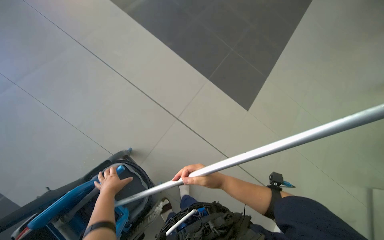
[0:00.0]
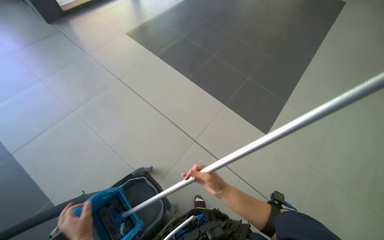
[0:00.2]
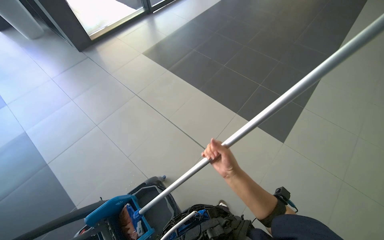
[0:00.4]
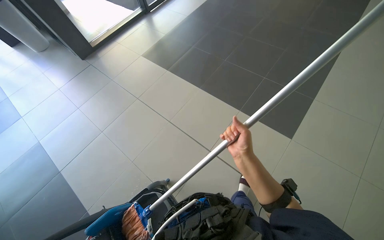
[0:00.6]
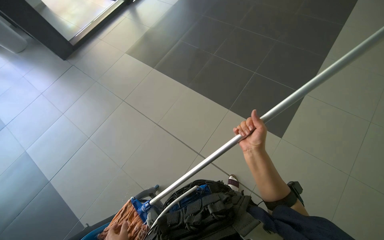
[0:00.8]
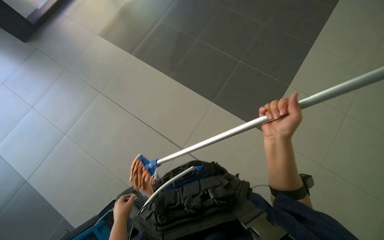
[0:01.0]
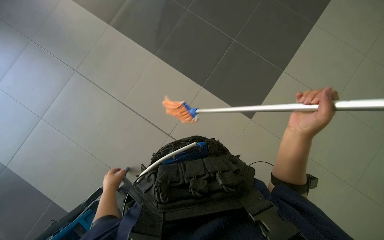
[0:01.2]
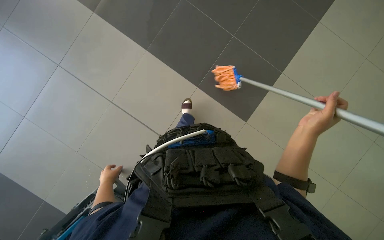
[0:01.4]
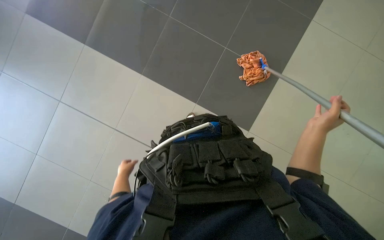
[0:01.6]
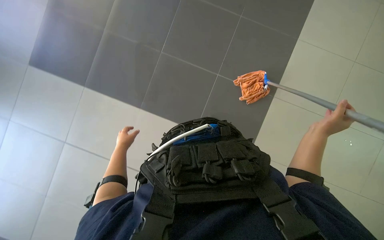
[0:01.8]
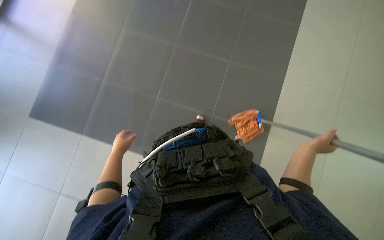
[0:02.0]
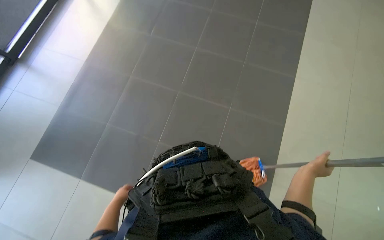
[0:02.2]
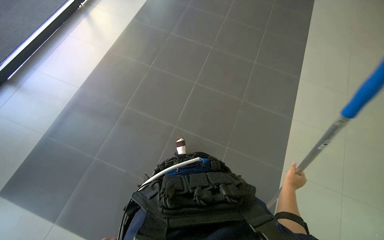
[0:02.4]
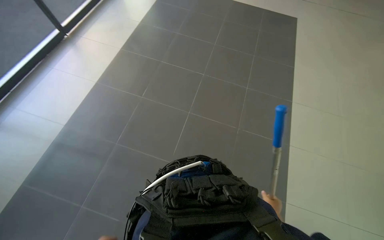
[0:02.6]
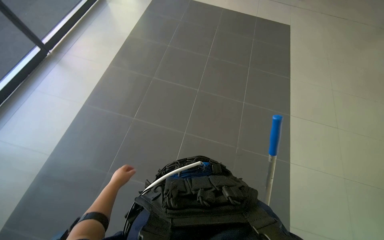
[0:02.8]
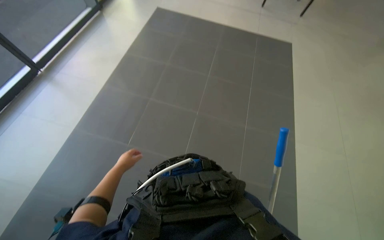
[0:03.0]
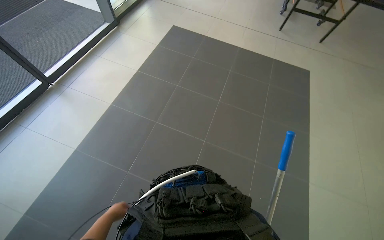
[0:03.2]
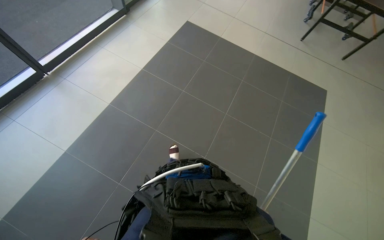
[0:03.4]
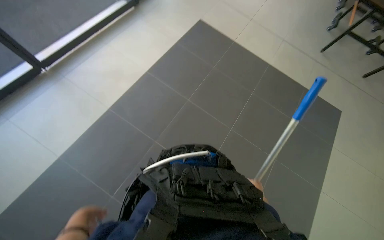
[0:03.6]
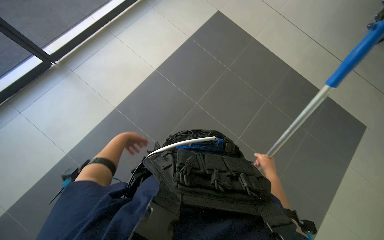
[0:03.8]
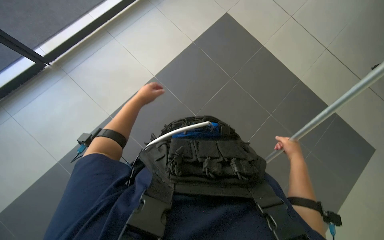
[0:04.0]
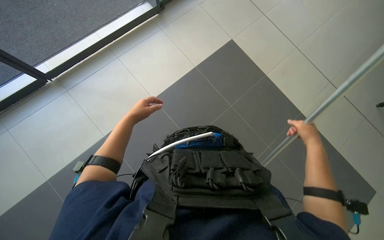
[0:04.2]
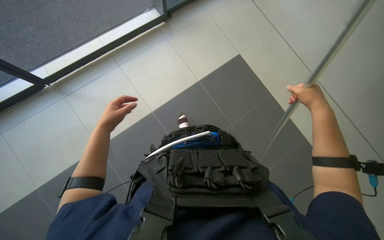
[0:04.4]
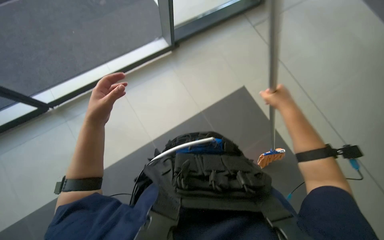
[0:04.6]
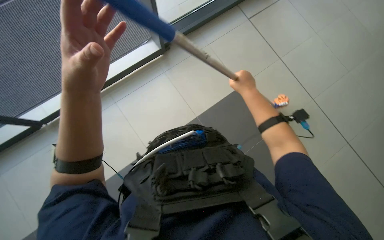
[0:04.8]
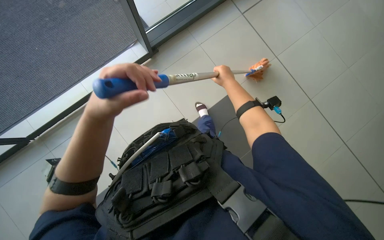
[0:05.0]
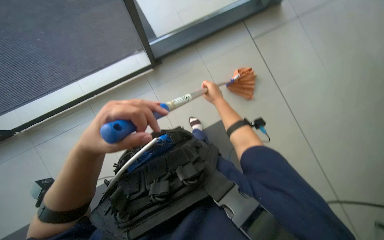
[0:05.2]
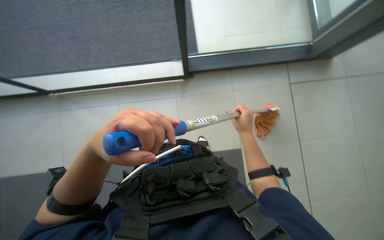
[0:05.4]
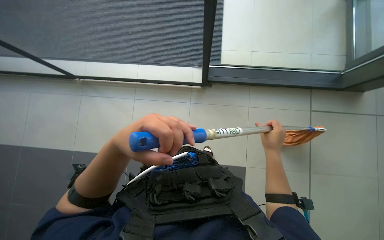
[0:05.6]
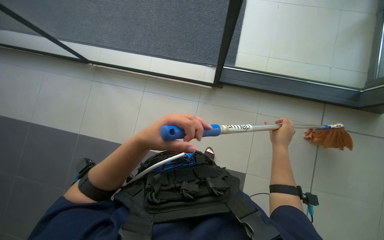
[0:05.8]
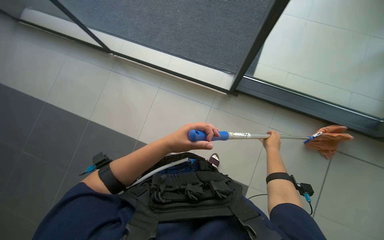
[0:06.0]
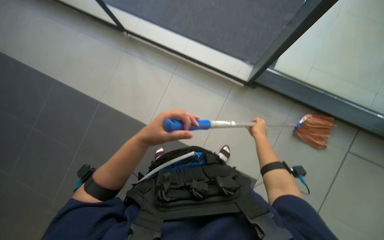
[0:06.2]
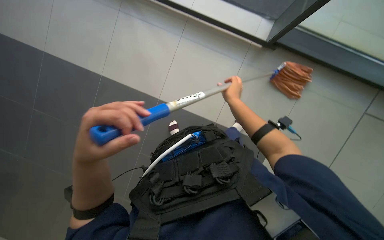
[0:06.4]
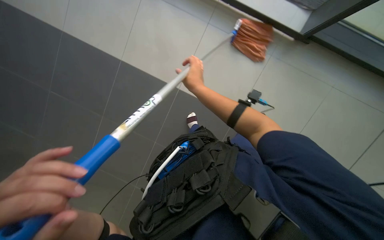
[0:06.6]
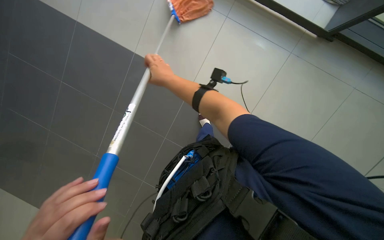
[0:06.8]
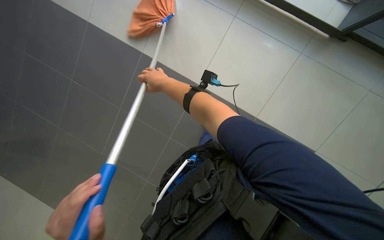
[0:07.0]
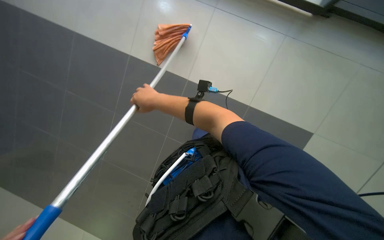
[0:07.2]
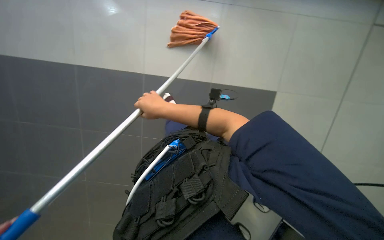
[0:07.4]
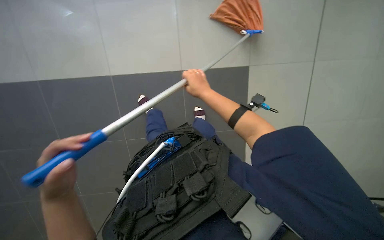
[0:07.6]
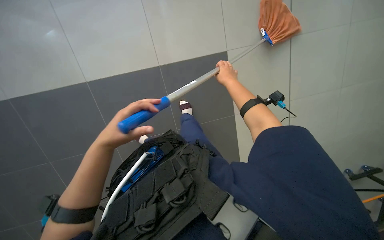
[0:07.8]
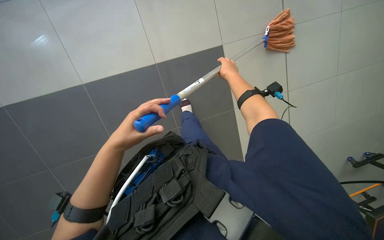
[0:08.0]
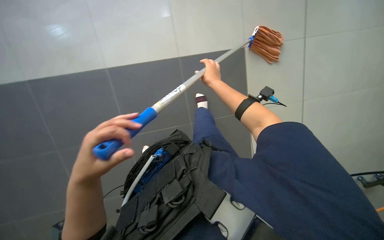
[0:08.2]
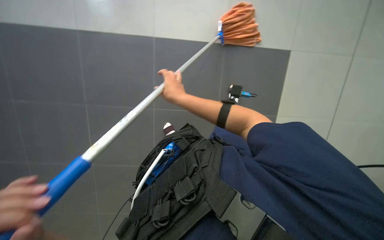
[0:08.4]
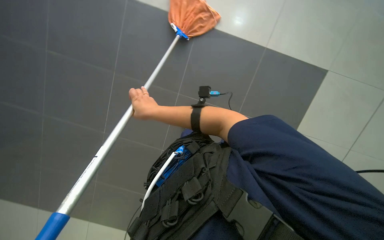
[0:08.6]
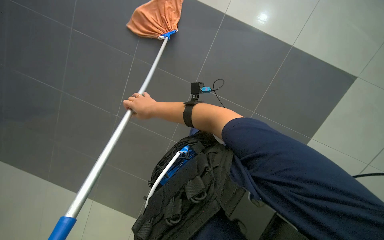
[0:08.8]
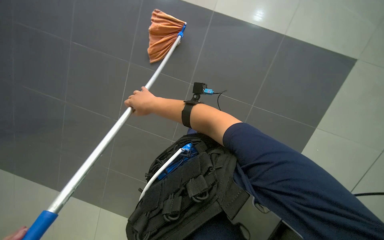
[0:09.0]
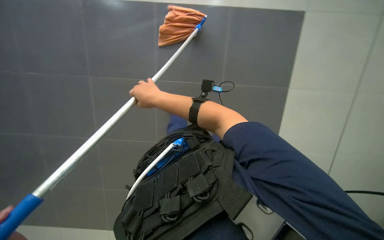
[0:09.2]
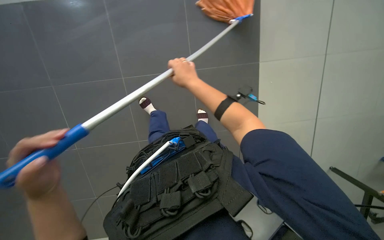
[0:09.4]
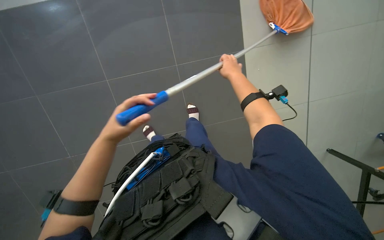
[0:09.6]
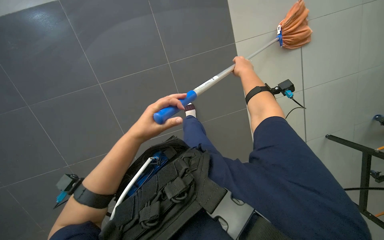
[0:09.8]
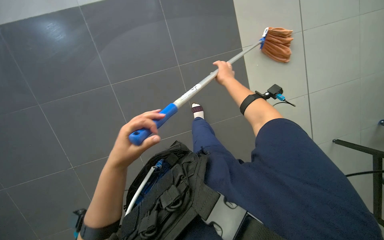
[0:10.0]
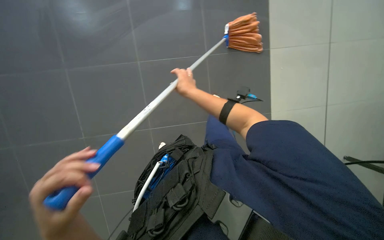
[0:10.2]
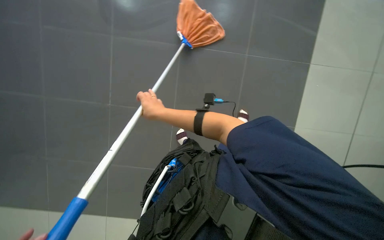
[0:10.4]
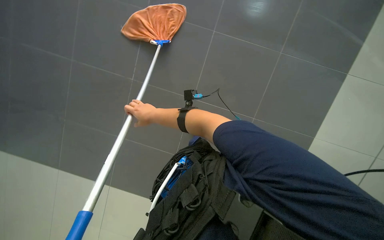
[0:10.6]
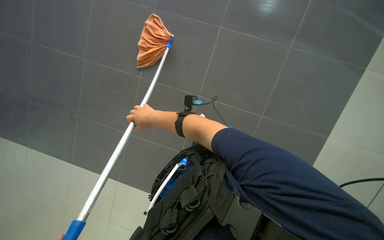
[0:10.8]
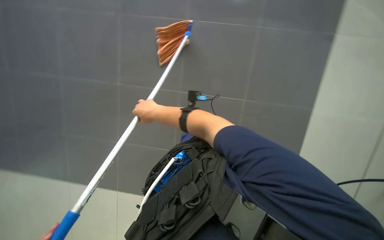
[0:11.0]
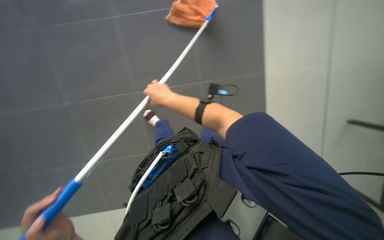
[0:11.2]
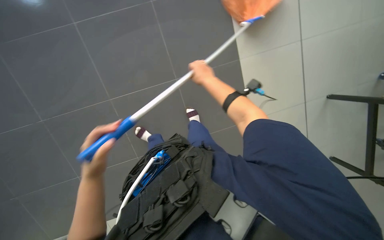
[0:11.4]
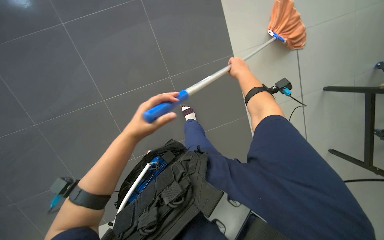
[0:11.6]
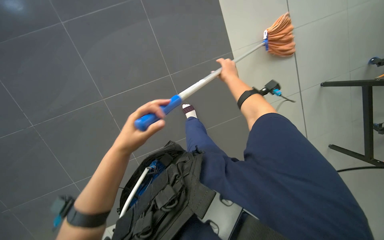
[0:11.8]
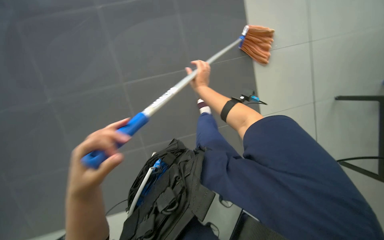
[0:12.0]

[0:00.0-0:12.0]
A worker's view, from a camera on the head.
Job: mopping floor.
The whole recording: Mopping floor. The worker continues mopping the tiled floor with a white mop head.
0:03.0 to 0:04.4: The head travels about 50 cm.
0:04.4 to 0:06.0: The scene turns roughly 40 degrees clockwise in the picture.
0:06.0 to 0:07.6: The camera is carried some 1.5 m. The view swings about 15 degrees to the left.
0:07.6 to 0:09.0: The right hand heads to the left, covering roughly 15 cm.
0:09.0 to 0:10.4: The right hand goes to the right and returns, some 40 cm each way.
0:10.4 to 0:12.0: The camera is aimed approximately 20 degrees further to the right. The right hand moves to the right, farther from the camera and up the picture, some 25 cm.

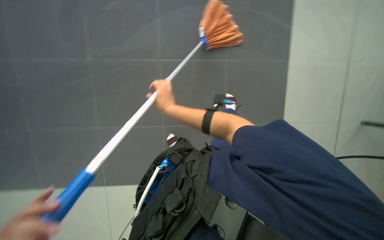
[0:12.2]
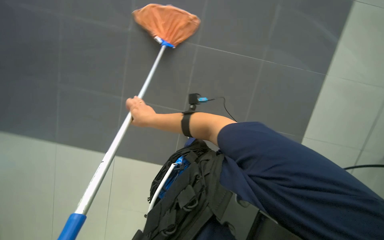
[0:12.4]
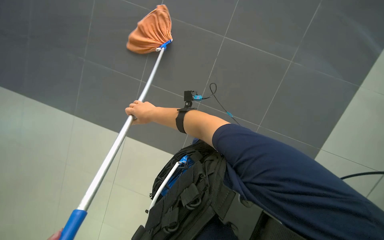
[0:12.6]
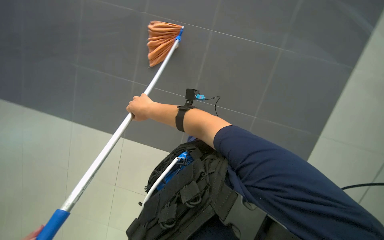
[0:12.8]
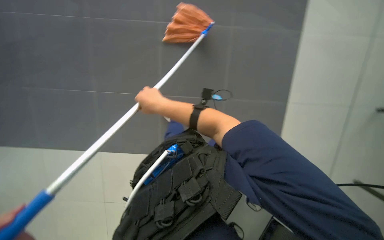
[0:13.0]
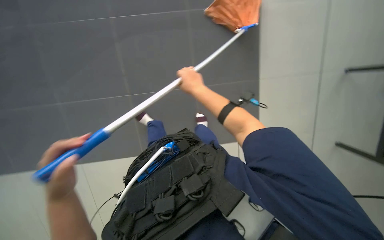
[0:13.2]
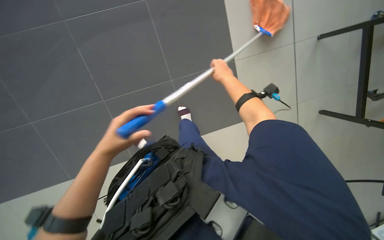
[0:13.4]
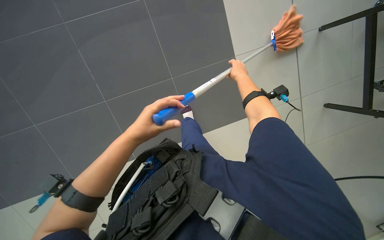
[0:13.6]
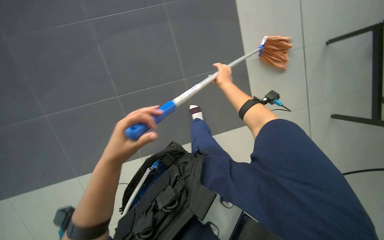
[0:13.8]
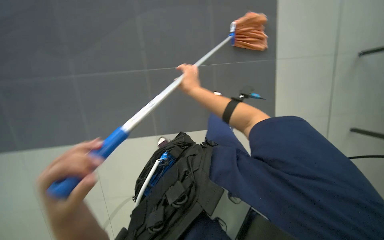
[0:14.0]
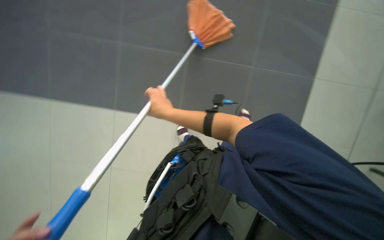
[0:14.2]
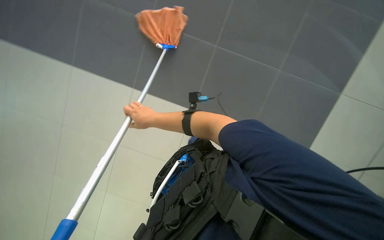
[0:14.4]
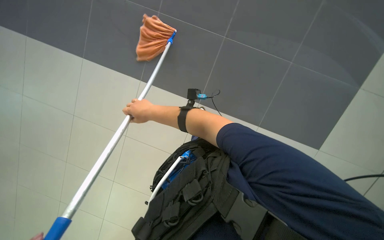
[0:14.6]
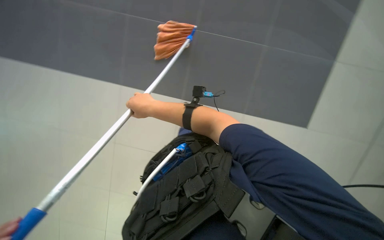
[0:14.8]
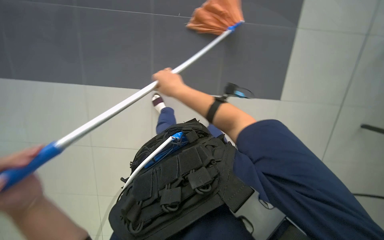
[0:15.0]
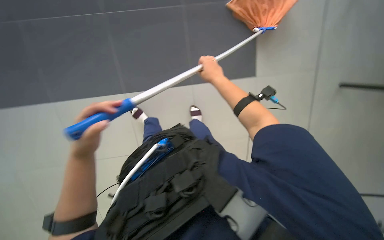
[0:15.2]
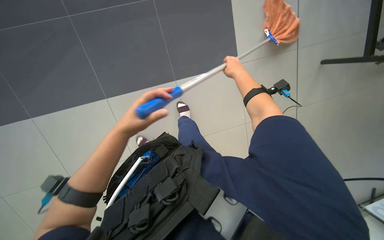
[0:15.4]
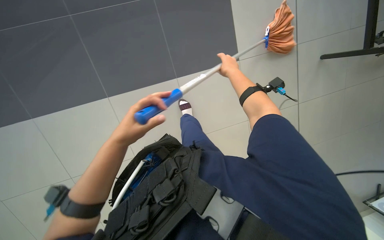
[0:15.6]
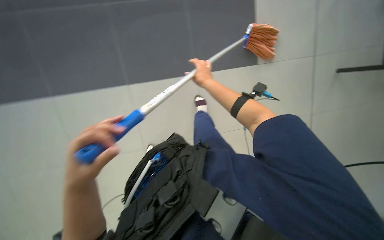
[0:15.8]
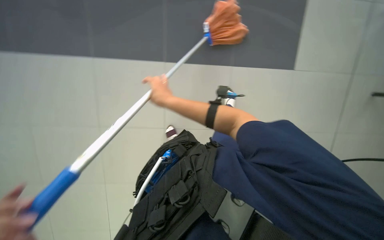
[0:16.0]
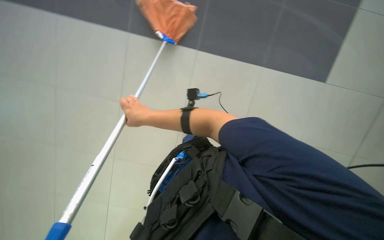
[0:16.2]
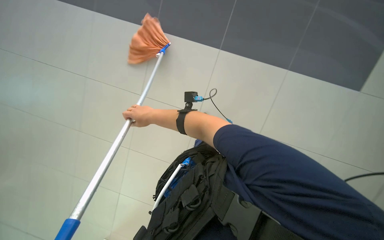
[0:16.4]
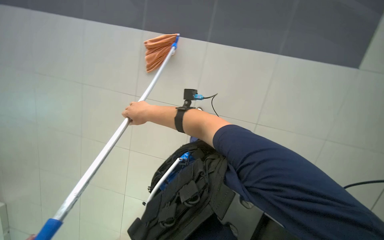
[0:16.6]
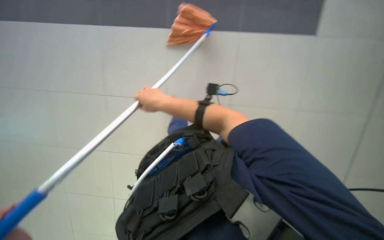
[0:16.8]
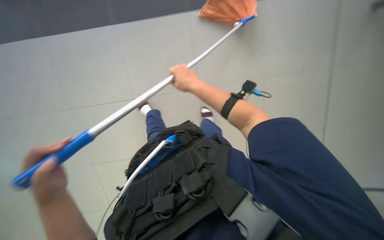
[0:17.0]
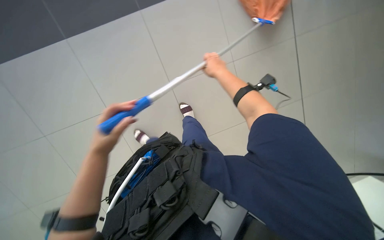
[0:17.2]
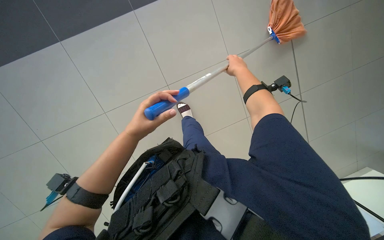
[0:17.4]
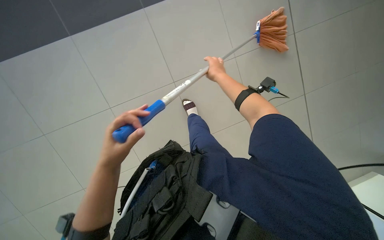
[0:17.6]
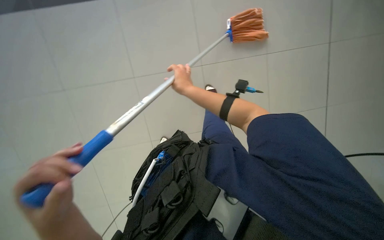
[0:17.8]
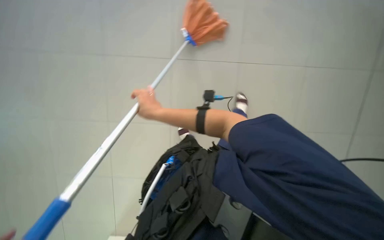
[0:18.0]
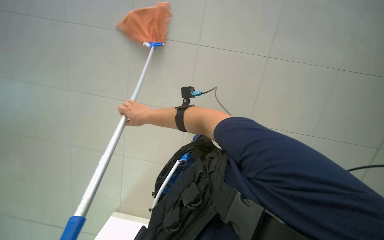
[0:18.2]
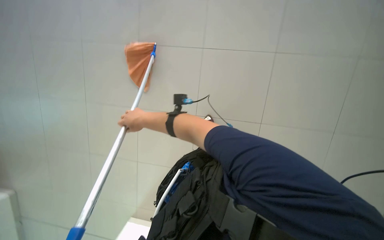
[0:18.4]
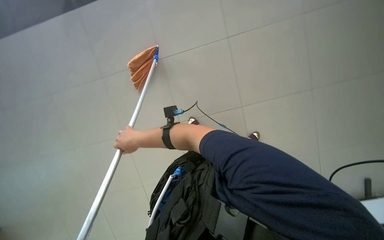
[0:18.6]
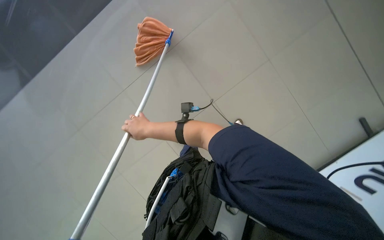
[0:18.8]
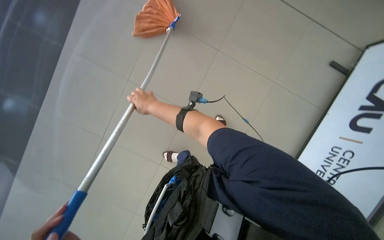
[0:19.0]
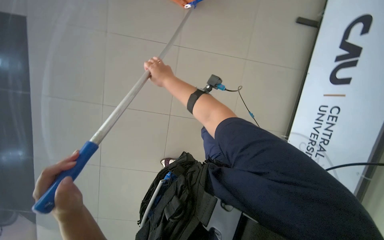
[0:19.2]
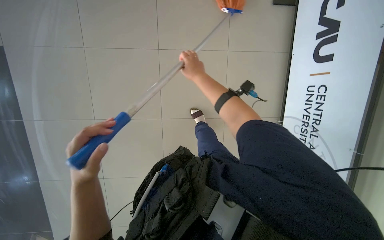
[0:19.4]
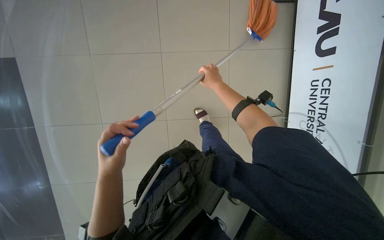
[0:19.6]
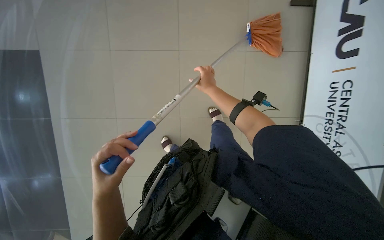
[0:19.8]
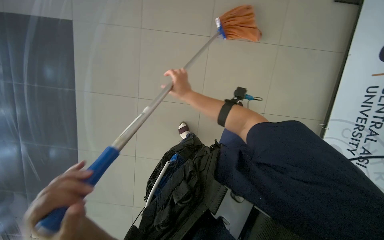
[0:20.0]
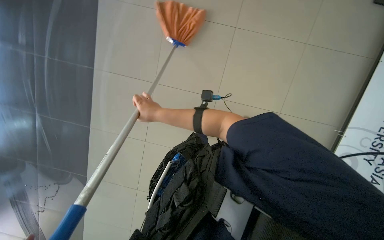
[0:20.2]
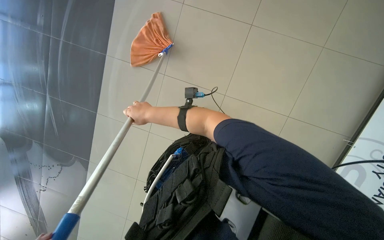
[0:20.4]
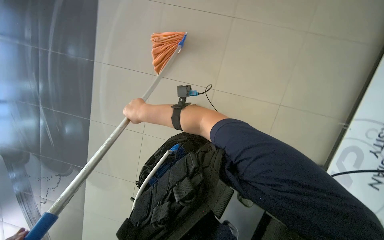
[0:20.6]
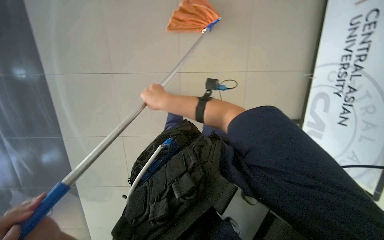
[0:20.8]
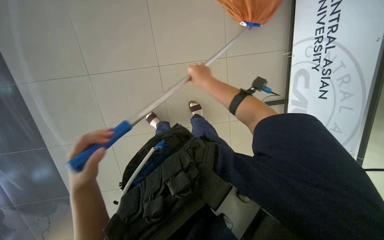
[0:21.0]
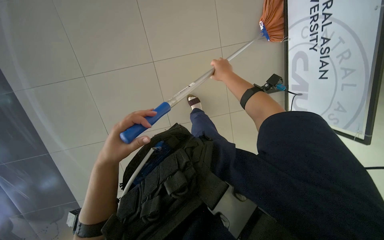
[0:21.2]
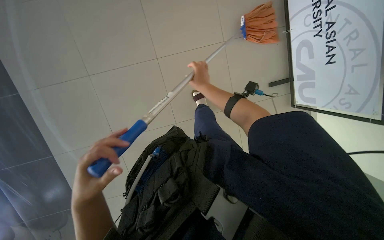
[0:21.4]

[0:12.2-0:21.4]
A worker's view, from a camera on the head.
Job: mopping floor.
The whole recording: Mopping floor. The worker continues mopping the tiled floor with a white mop head.
0:13.8 to 0:15.2: The right hand travels to the left and back again, approximately 20 cm each way.
0:15.2 to 0:16.8: The right hand goes some 20 cm to the left.
0:16.8 to 0:18.4: The right hand travels to the right and back again, roughly 35 cm each way.
0:18.4 to 0:19.8: The right hand travels to the right and up the picture by some 25 cm.
